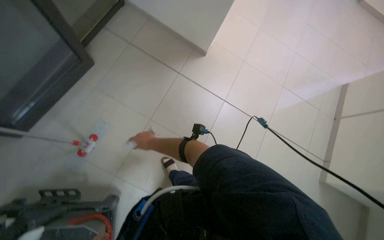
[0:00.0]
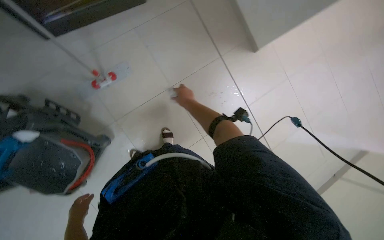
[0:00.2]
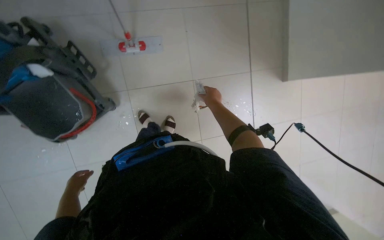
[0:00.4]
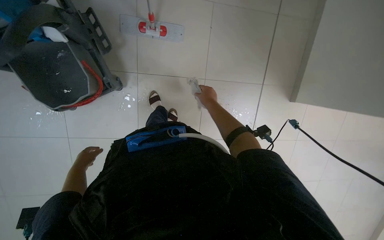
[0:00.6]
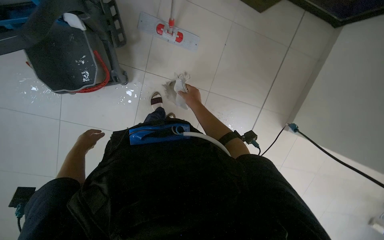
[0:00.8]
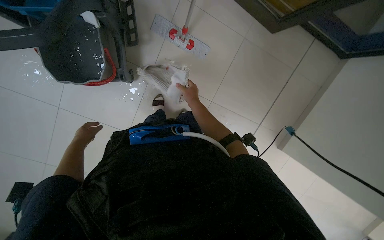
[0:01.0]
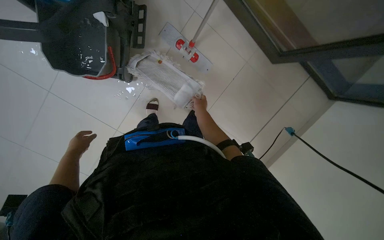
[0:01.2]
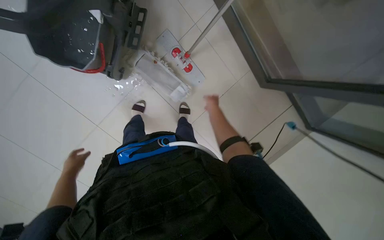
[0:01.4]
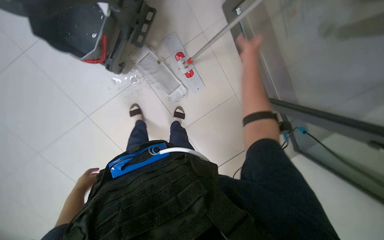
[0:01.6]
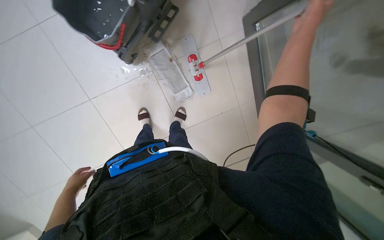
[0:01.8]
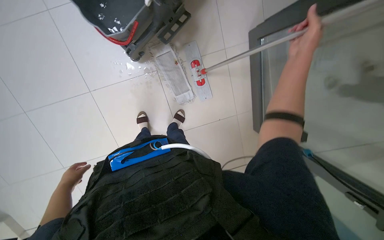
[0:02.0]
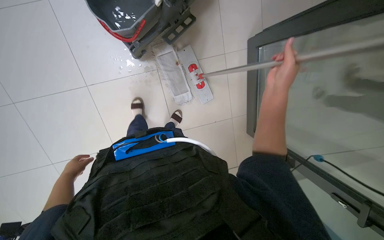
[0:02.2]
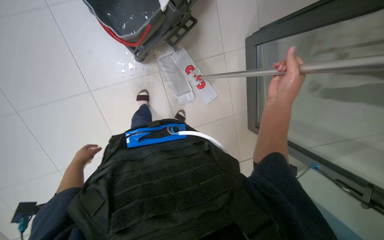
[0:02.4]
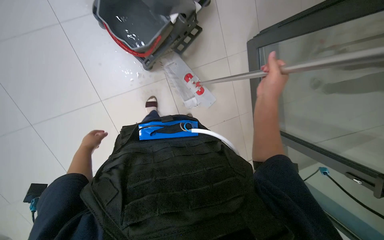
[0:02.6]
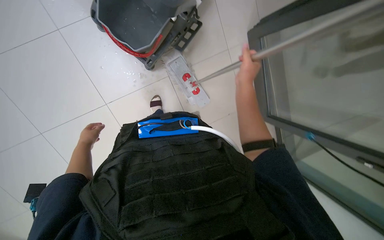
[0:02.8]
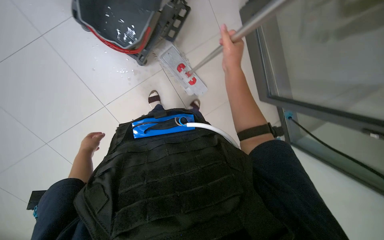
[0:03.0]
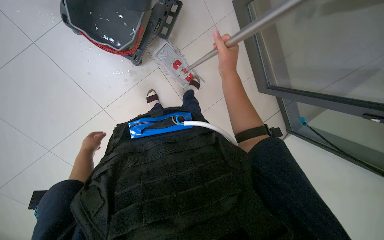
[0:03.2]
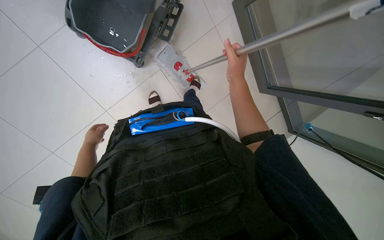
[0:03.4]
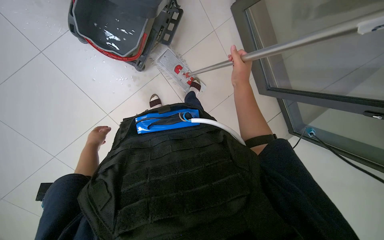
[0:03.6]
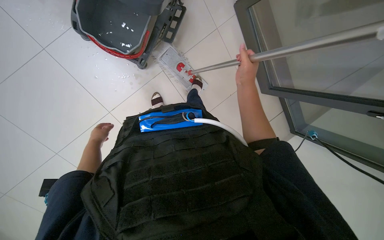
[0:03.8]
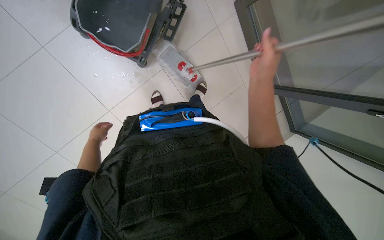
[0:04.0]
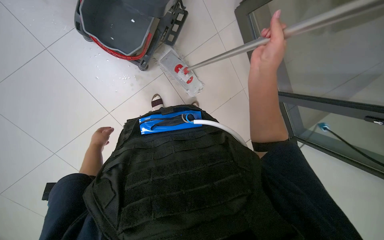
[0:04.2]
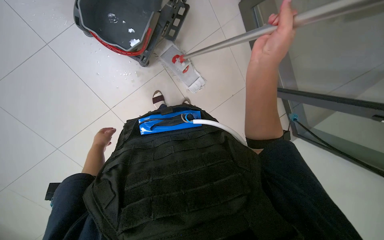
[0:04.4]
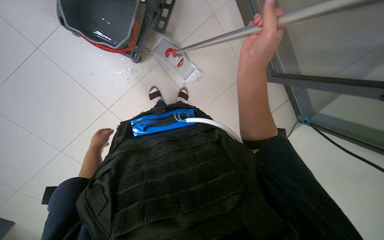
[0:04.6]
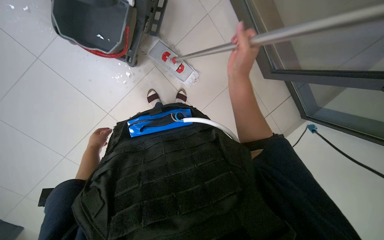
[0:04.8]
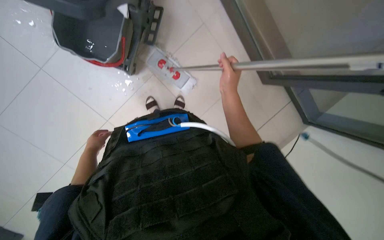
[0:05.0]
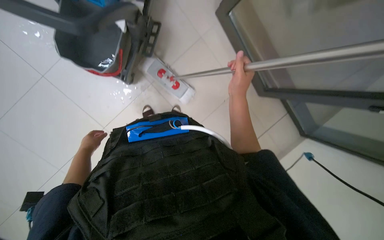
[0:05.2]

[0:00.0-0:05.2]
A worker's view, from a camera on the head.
Job: preparing cleaning supplies.
The whole recording: Changing and wringing mop cloth. The worker removes the mop head, wrings out a cloth, and reattaches the mop head.
0.0 to 1.8 s: The wearer moves about 40 cm. The camera is aimed about 20 degrees further to the right. Everything in view rotates some 115 degrees clockwise.
1.8 to 3.4 s: The left hand travels up the picture and farther from the camera by roughly 20 cm. Meanwhile the right hand goes roughly 25 cm to the left and down the picture.
3.4 to 5.2 s: The right hand travels nearer to the camera and back again, about 10 cm each way.

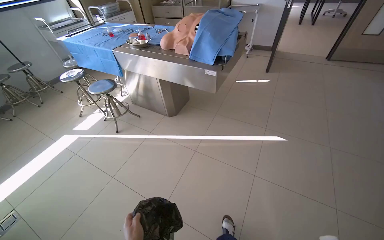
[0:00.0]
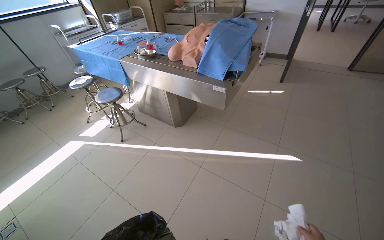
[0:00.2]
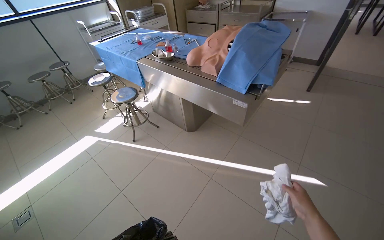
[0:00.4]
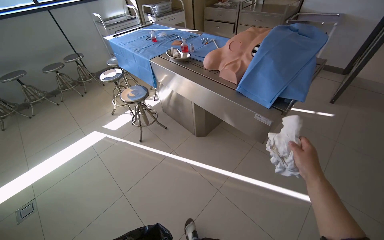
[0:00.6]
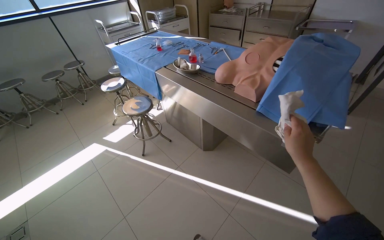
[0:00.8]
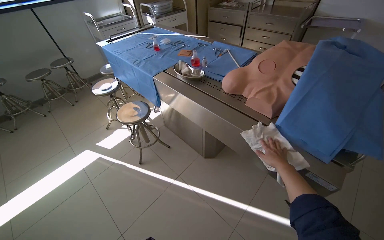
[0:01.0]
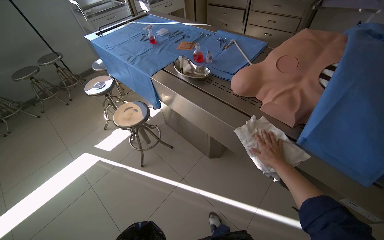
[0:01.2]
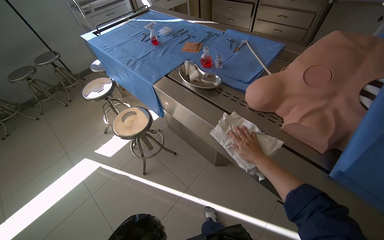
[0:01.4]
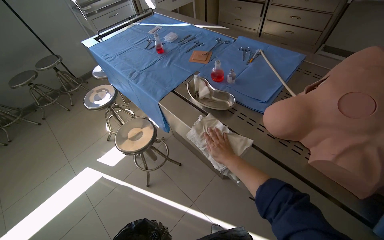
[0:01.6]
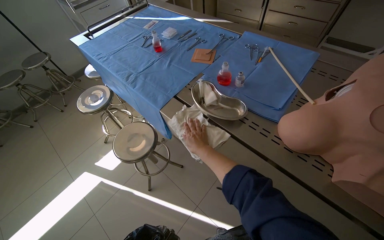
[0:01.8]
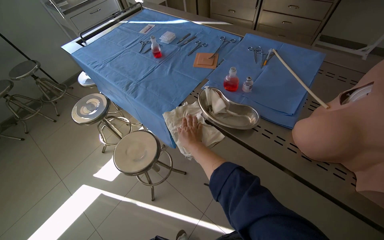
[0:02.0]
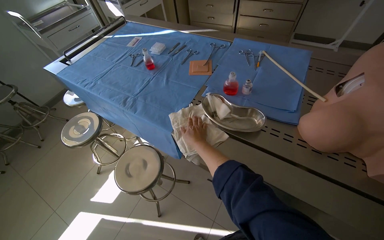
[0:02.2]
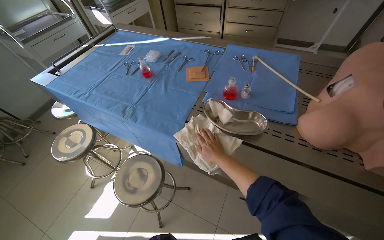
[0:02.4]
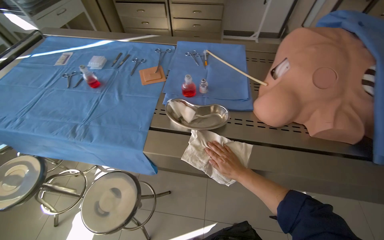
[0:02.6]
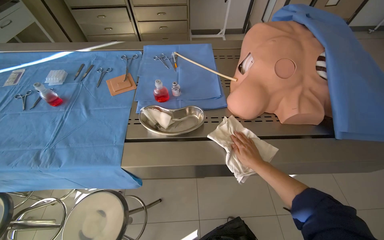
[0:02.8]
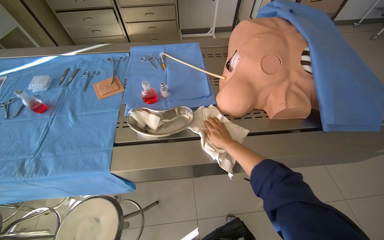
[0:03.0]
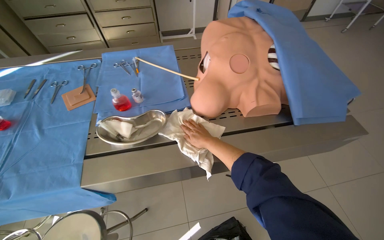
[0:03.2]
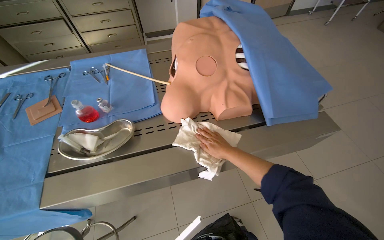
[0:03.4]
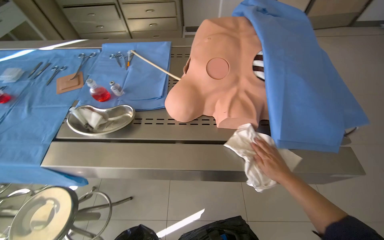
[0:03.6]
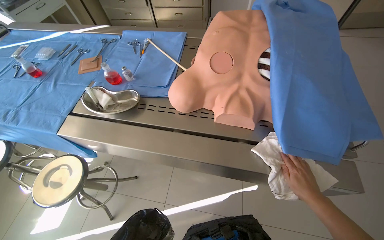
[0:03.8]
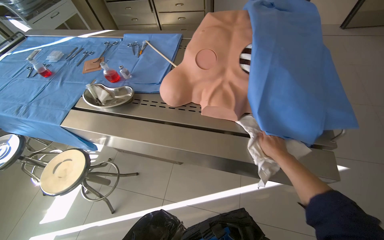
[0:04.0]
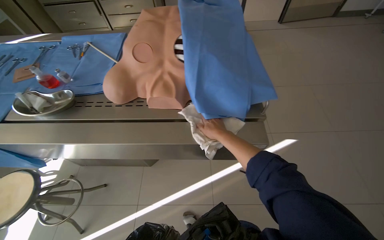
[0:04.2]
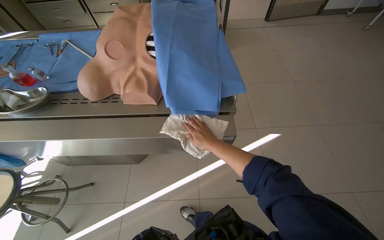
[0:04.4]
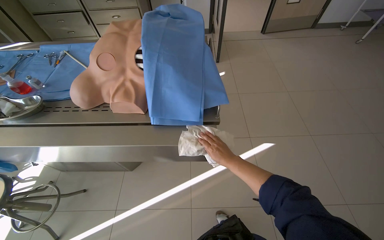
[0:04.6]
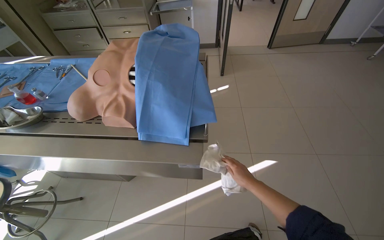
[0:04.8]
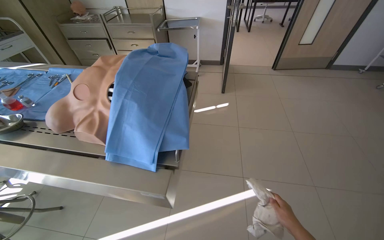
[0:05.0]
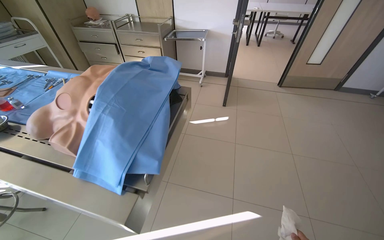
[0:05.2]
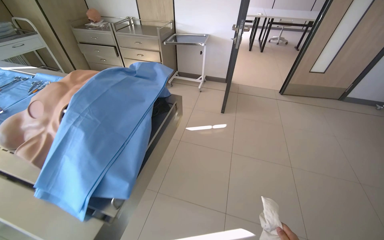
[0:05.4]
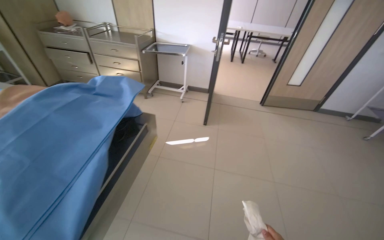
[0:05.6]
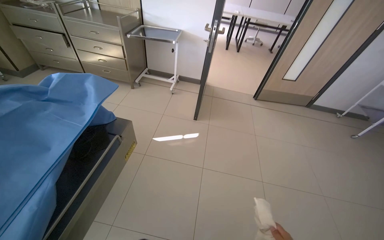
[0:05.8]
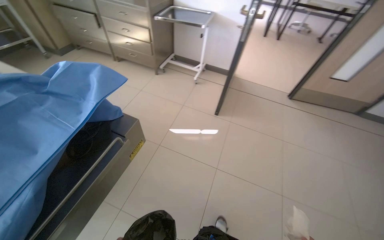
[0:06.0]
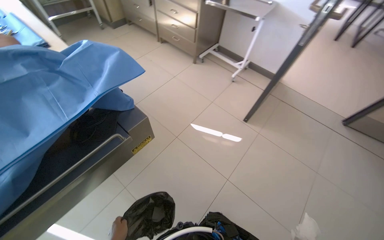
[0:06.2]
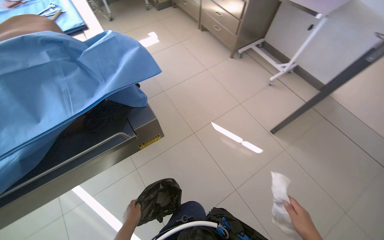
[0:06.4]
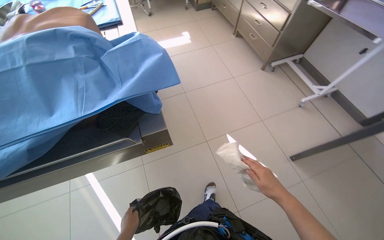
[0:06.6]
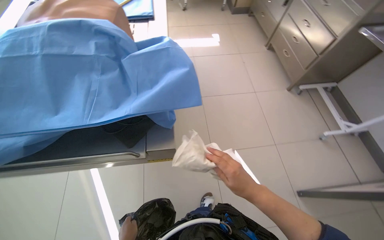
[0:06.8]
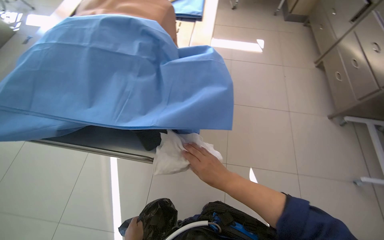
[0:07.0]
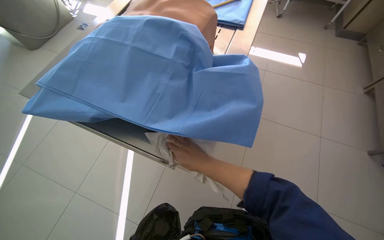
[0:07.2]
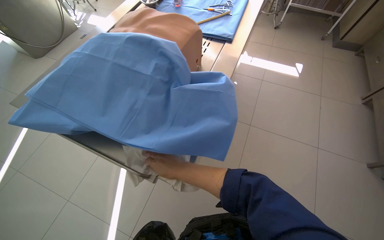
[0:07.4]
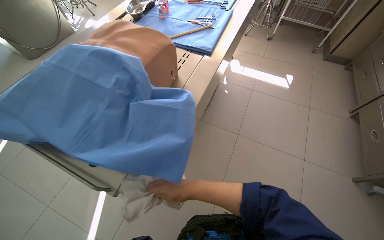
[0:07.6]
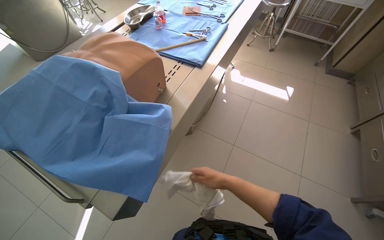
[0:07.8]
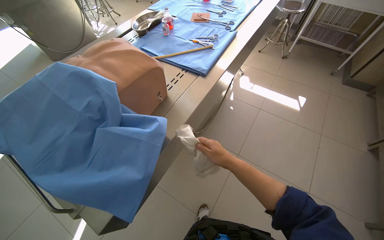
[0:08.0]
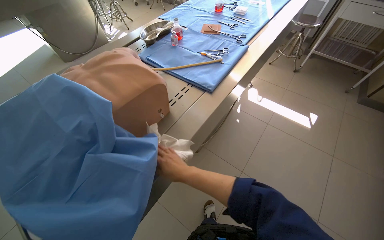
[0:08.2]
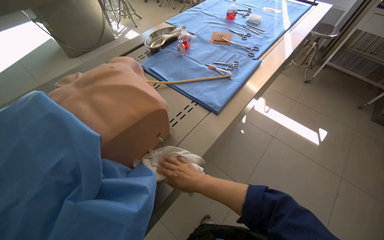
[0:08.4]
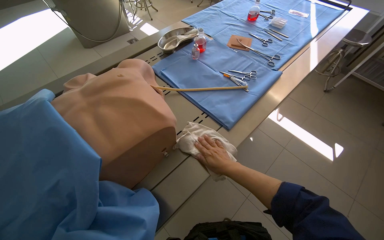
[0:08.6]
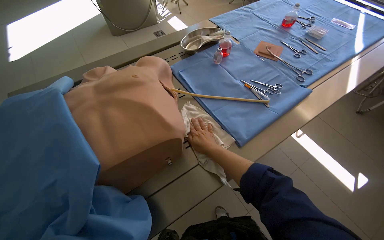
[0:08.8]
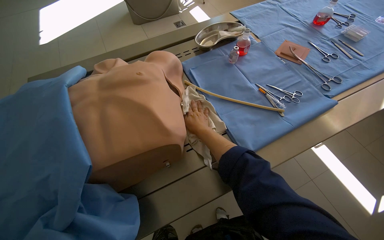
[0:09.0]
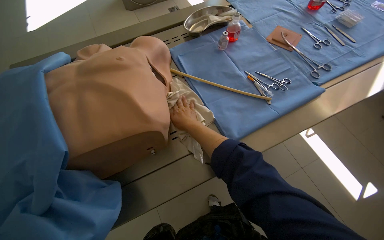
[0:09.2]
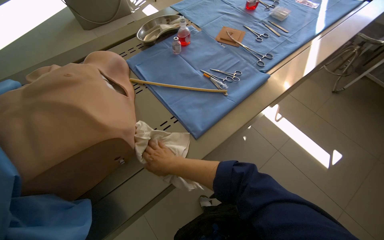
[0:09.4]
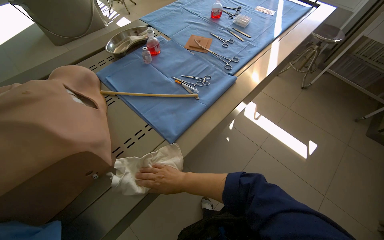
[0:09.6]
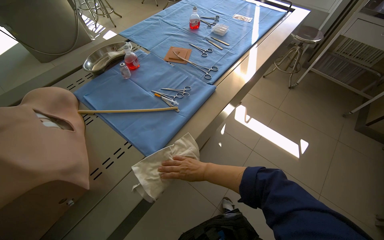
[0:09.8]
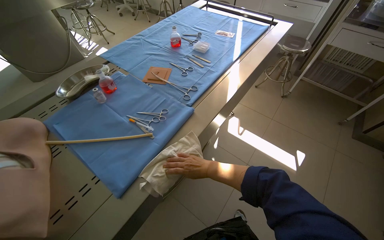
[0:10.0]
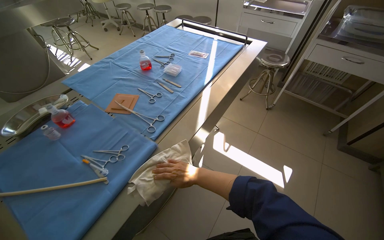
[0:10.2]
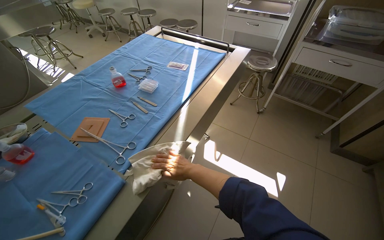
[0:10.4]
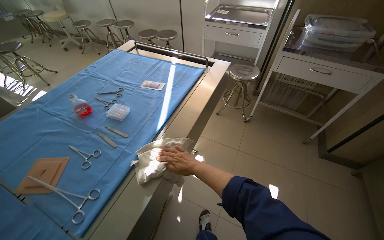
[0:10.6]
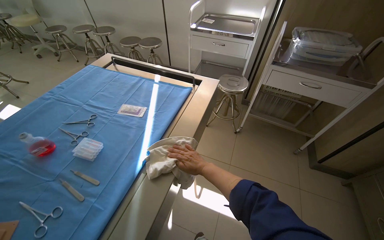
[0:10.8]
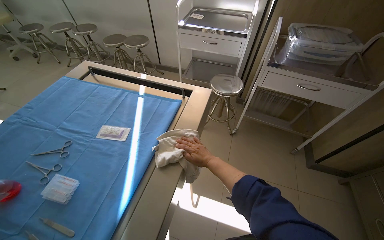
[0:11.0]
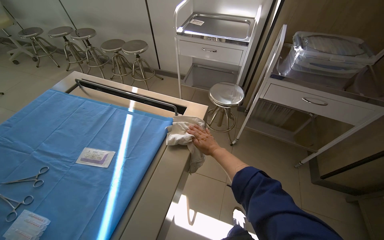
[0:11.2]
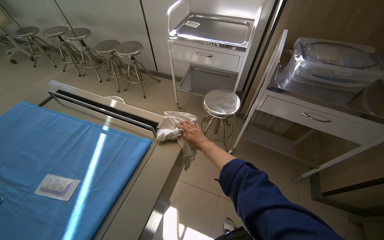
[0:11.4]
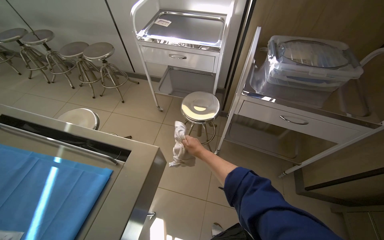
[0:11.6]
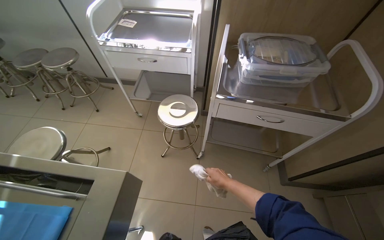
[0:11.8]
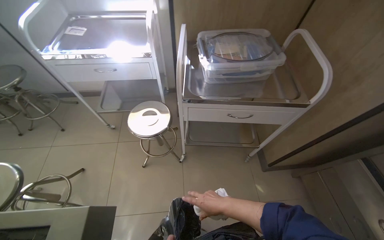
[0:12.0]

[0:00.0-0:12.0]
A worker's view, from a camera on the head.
Job: wiping surfaces.
The whole recording: Wiping various surfaces in the room. The worker wipes various surfaces in the room, including tables, chairs, and trays, with a white cloth.
0.0 to 1.6 s: The camera is carried roughly 1 m. The wearer looks about 15 degrees further to the left.
1.6 to 3.0 s: The head rotates about 50 degrees to the right.
3.0 to 4.4 s: The wearer moves to the right, approximately 60 cm.
4.4 to 6.0 s: The head travels roughly 80 cm.
6.0 to 7.6 s: The camera travels roughly 50 cm. The head rotates some 95 degrees to the left.
7.6 to 9.0 s: The wearer moves some 40 cm. The head rotates some 40 degrees to the left.
9.0 to 10.4 s: The camera is carried about 60 cm. The head rotates roughly 35 degrees to the right.
10.4 to 12.0 s: The camera is carried some 90 cm. The head turns to the right by roughly 35 degrees.

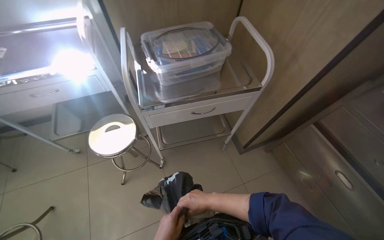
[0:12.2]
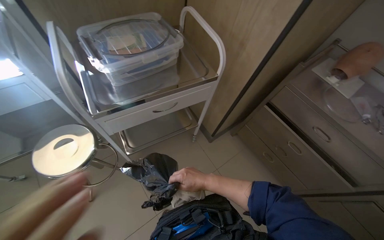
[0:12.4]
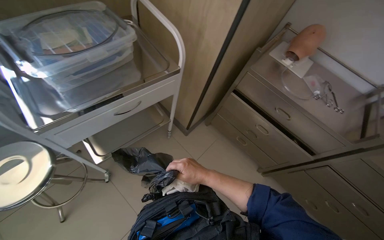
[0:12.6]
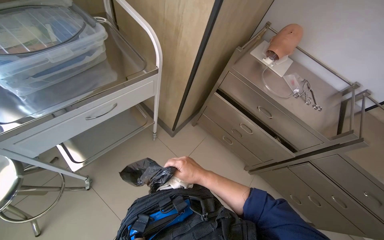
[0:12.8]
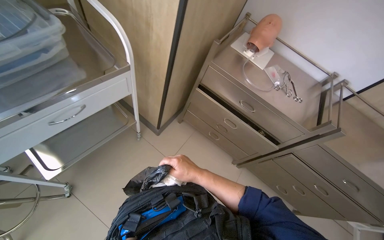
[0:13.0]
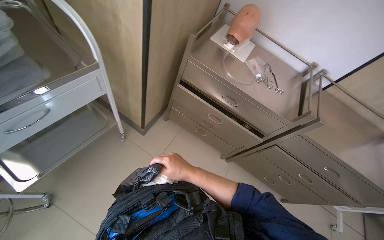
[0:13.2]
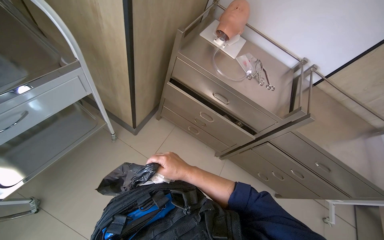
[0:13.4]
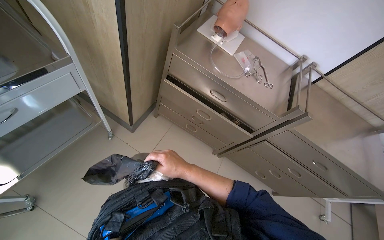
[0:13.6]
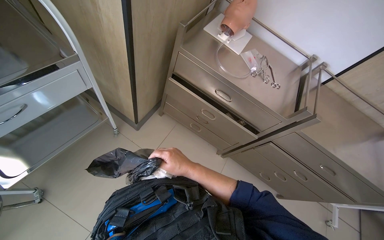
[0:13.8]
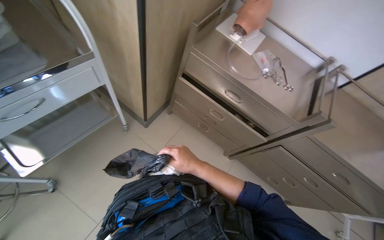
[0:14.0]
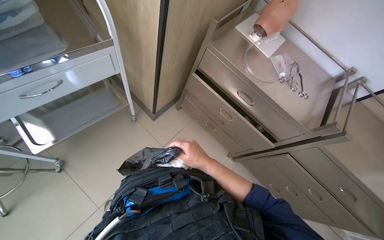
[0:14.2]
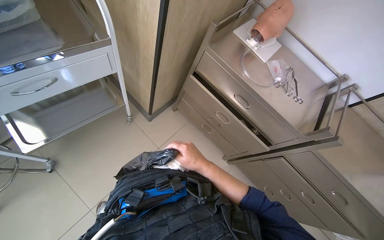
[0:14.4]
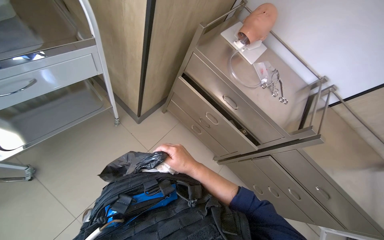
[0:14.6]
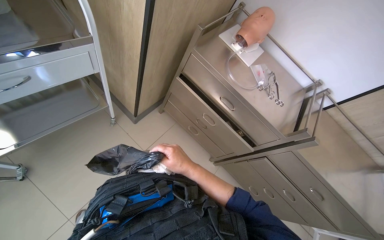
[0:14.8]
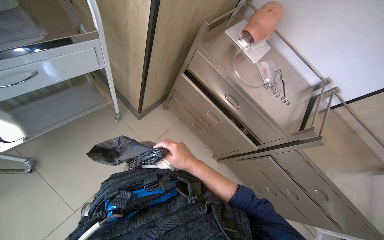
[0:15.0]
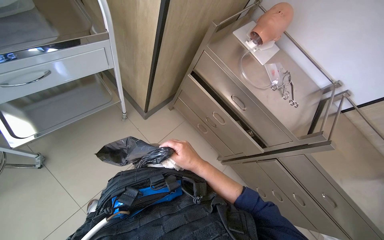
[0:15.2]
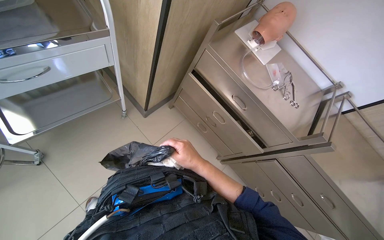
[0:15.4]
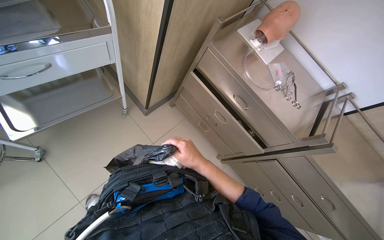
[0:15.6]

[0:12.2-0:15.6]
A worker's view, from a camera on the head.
Job: wiping surfaces.
The whole recording: Wiping various surfaces in the room. The worker wipes various surfaces in the room, including tables, chairs, and trays, with a white cloth.
12.2 to 13.8 s: The head rotates roughly 40 degrees to the right.
13.8 to 15.6 s: The right hand travels farther from the camera by approximately 10 cm.
